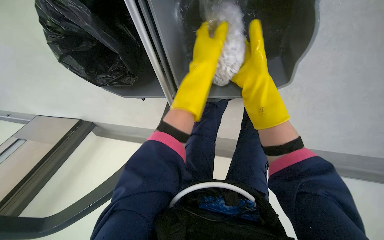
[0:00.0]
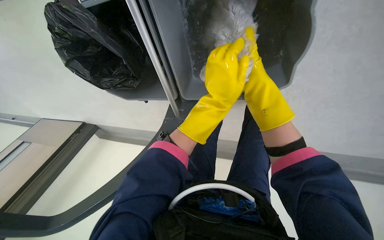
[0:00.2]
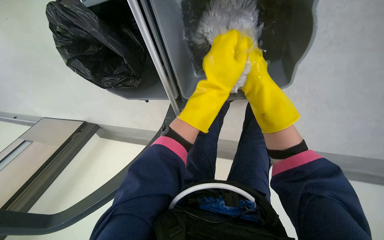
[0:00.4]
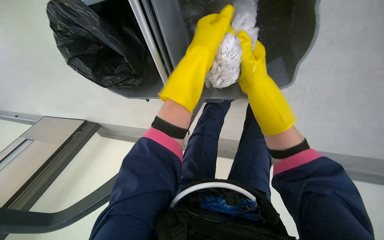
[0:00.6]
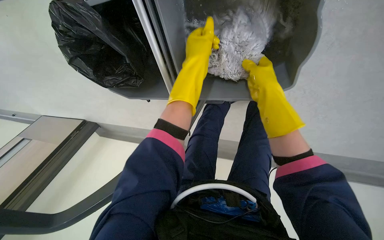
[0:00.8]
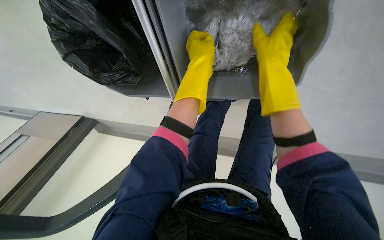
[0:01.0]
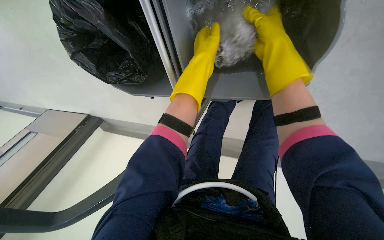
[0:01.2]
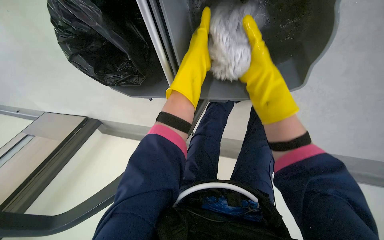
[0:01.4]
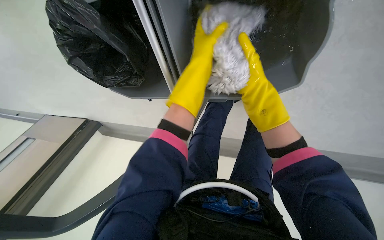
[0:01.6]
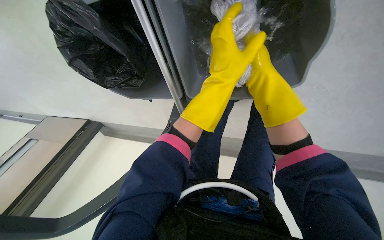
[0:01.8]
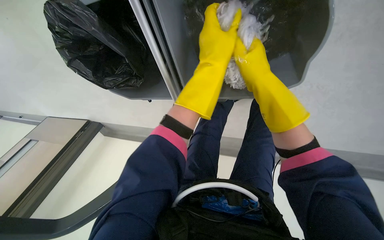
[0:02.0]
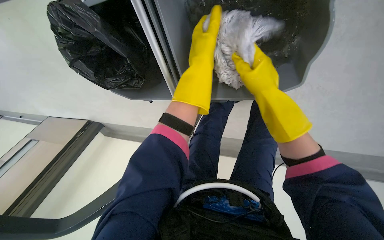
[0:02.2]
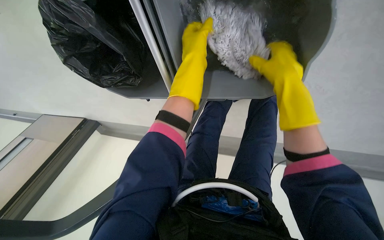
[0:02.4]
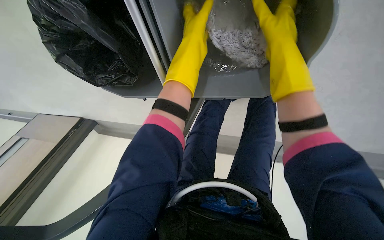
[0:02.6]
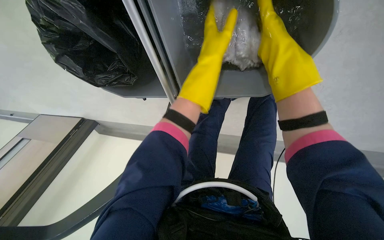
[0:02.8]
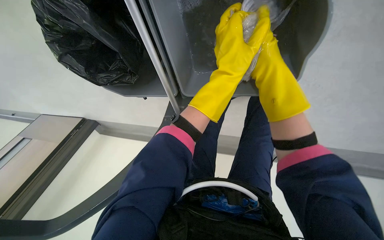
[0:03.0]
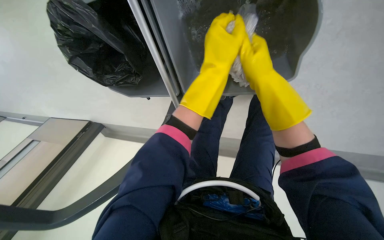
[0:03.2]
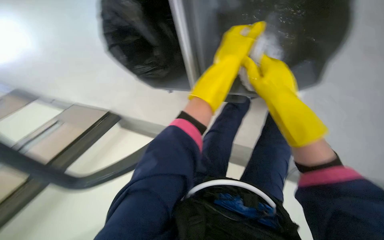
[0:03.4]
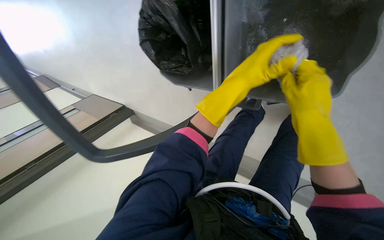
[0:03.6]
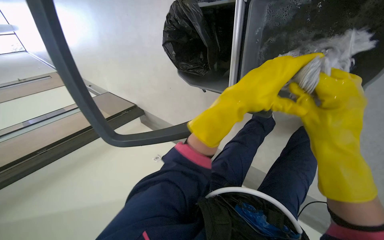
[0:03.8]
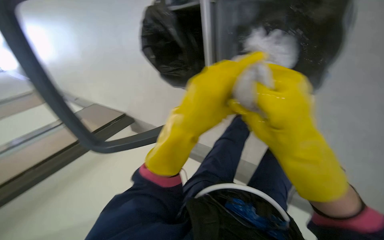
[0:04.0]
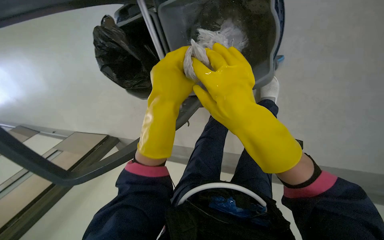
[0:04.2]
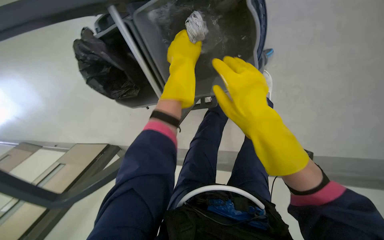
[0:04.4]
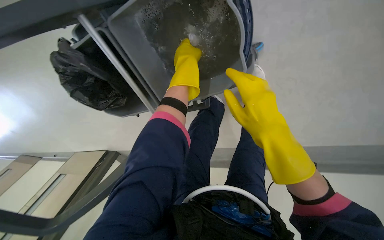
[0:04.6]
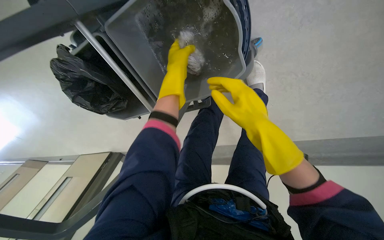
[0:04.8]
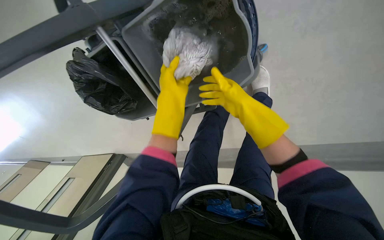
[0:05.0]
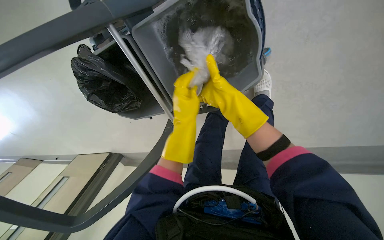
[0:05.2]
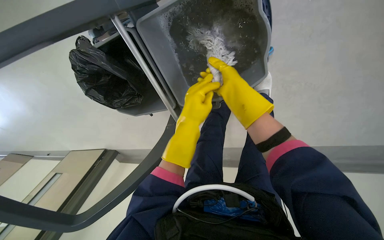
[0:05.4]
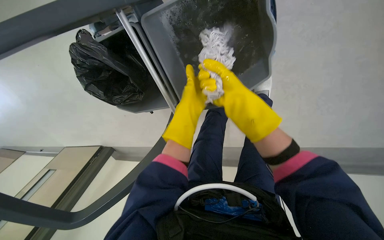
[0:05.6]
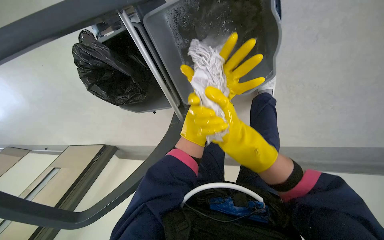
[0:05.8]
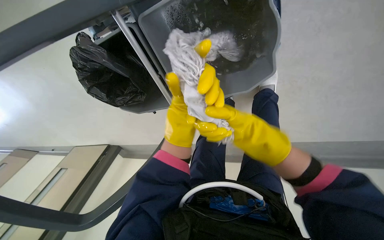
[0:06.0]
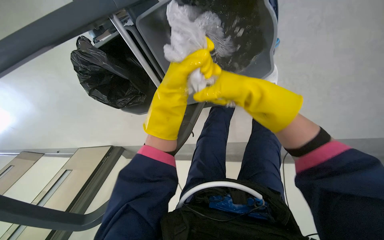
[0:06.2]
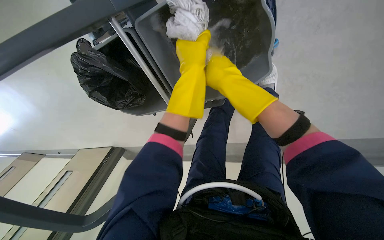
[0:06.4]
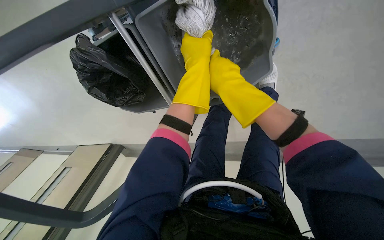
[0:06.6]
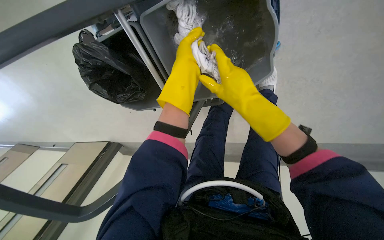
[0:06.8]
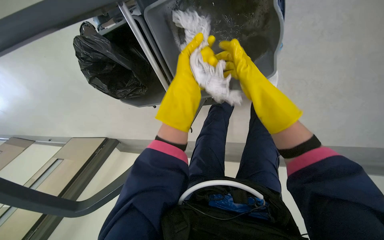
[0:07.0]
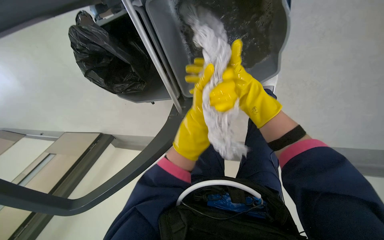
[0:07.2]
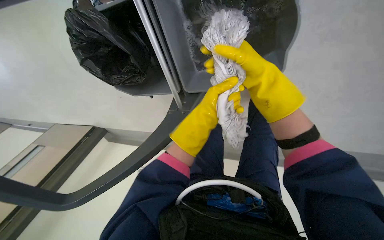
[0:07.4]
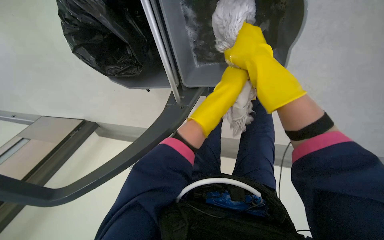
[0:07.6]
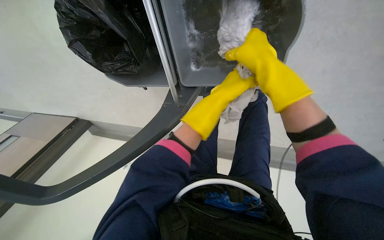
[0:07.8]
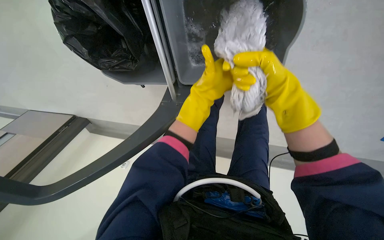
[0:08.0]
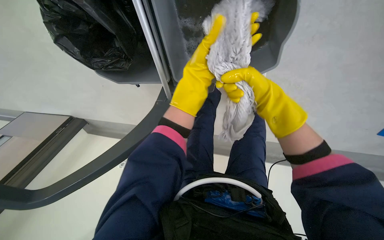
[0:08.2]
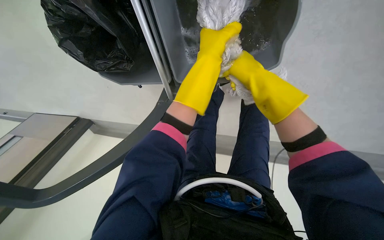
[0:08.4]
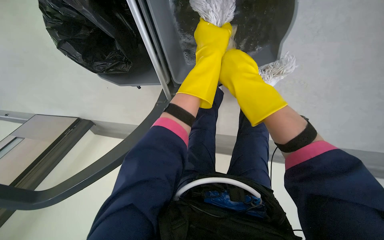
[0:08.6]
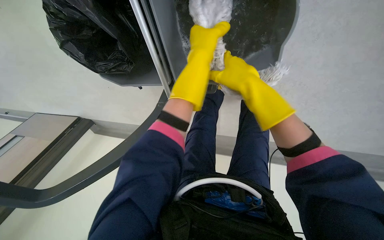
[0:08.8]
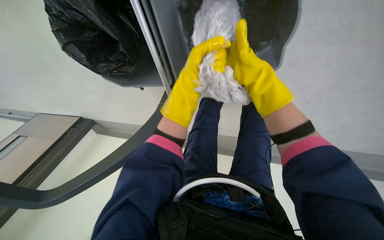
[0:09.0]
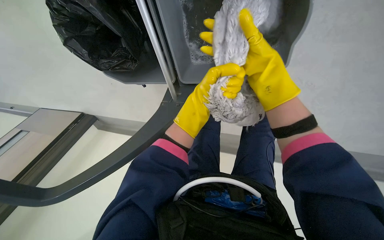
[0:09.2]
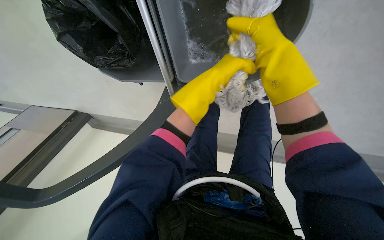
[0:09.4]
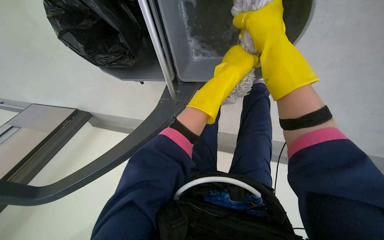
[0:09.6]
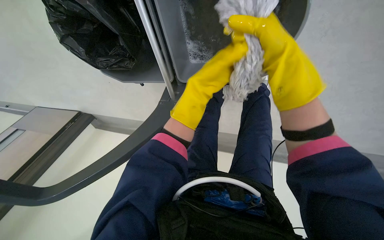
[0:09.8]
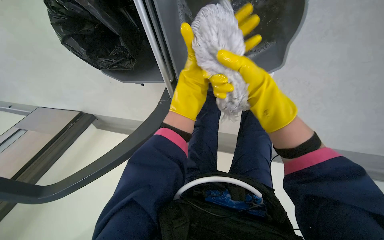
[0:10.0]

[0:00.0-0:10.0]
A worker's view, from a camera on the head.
Job: preparing cleaning supplies.
The whole recording: Changing mop head. The worker removes the mop head, wrings it in the bucket, and attaches a clean one to the mop handle.
0:00.0 to 0:01.4: The left hand goes down the picture and returns, roughly 5 cm each way. The right hand reaches approximately 10 cm farther from the camera, then returns.
0:01.4 to 0:02.8: The right hand moves nearer to the camera, some 10 cm.
0:02.8 to 0:04.2: The left hand goes some 25 cm to the left, nearer to the camera and down the picture, while the right hand travels down the picture and to the left by about 15 cm.
0:04.2 to 0:05.8: The right hand goes some 15 cm farther from the camera.
0:05.8 to 0:07.2: The right hand moves up the picture, about 10 cm.
0:07.2 to 0:08.6: The right hand swings nearer and farther, some 10 cm each way, with 2 reversals. Meanwhile the left hand shifts approximately 10 cm up the picture.
0:08.6 to 0:10.0: The left hand moves down the picture, approximately 10 cm.

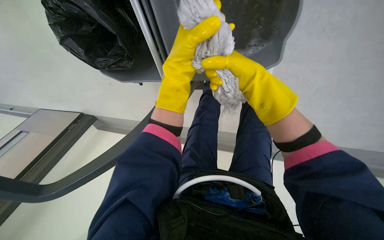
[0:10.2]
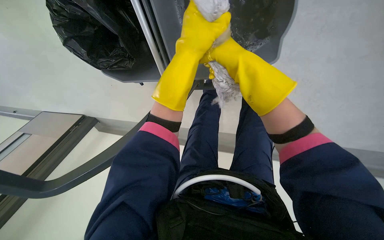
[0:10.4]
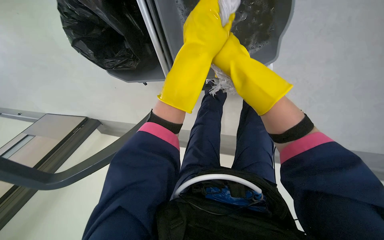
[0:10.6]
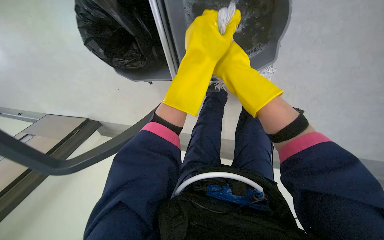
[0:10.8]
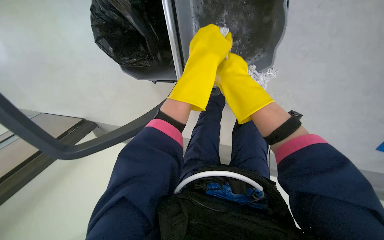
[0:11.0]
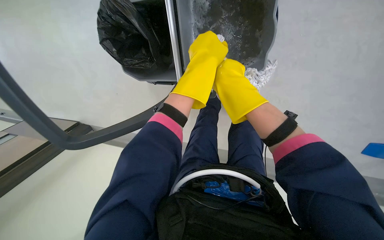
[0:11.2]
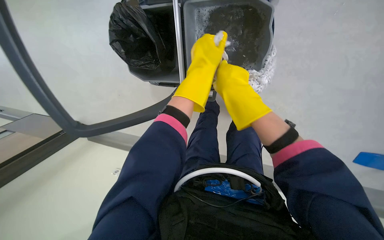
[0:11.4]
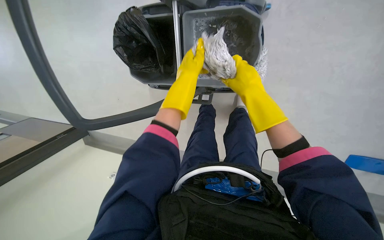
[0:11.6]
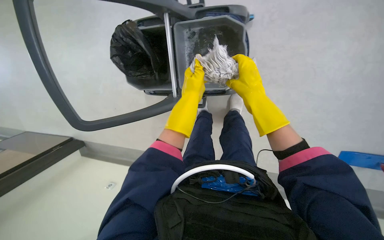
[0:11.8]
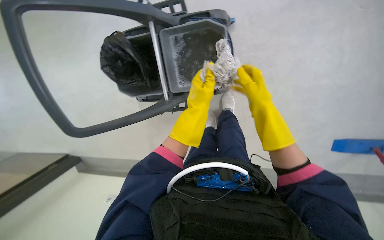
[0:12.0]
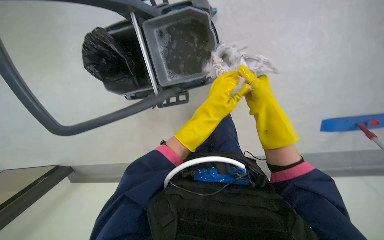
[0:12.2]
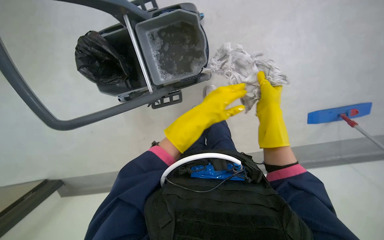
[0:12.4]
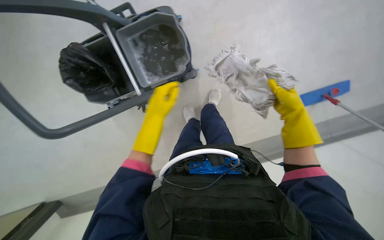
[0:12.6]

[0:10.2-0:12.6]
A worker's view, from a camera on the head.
Job: preparing cleaning supplies.
The whole recording: Changing mop head. The worker removes the mop head, wrings it in the bucket, and attaches a clean one to the mop handle.
0:10.2 to 0:11.4: The view tips upward by roughly 15 degrees.
0:11.4 to 0:12.6: The head turns to the right by some 20 degrees. The left hand shifts roughly 15 cm down the picture and farther from the camera; the right hand goes some 30 cm to the right and down the picture.

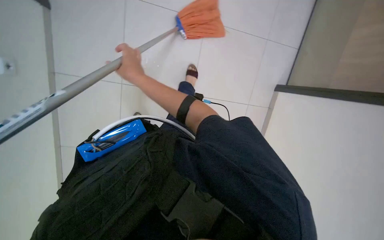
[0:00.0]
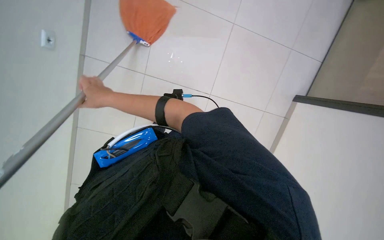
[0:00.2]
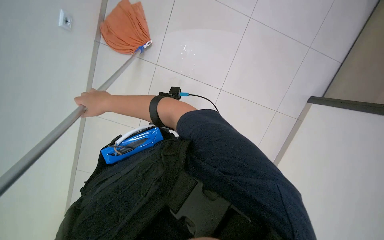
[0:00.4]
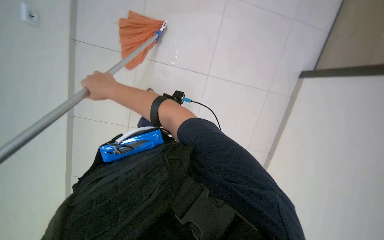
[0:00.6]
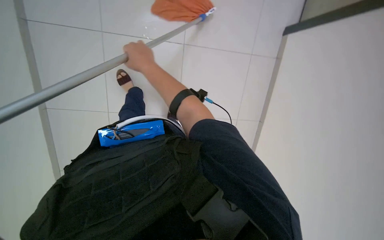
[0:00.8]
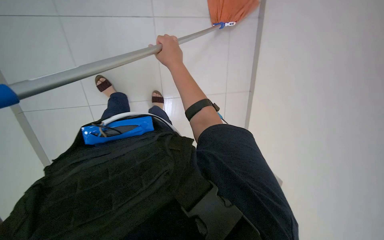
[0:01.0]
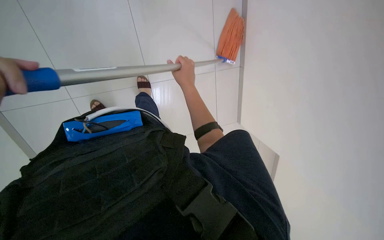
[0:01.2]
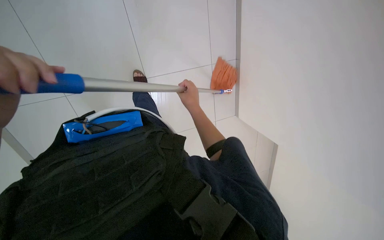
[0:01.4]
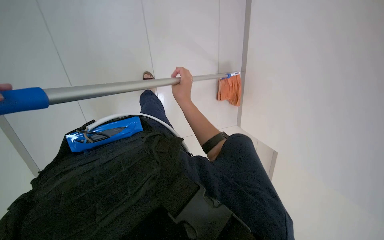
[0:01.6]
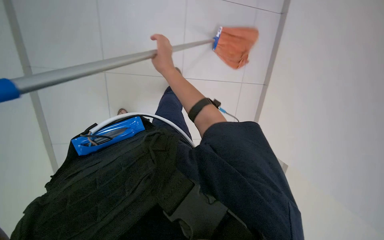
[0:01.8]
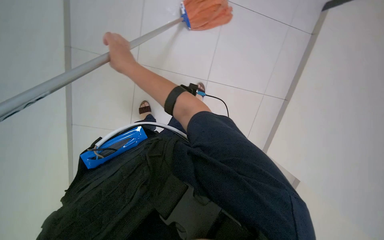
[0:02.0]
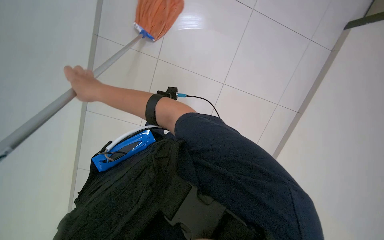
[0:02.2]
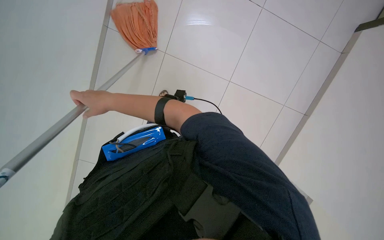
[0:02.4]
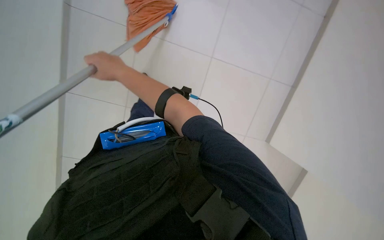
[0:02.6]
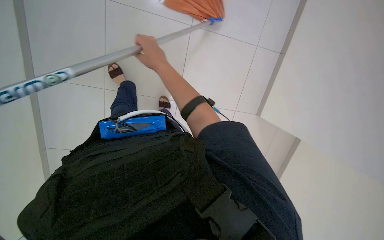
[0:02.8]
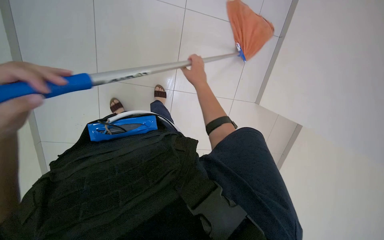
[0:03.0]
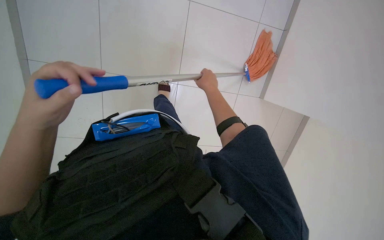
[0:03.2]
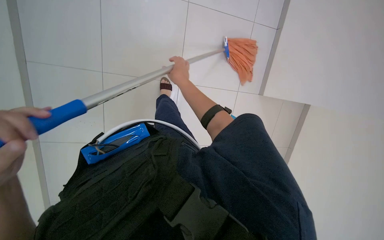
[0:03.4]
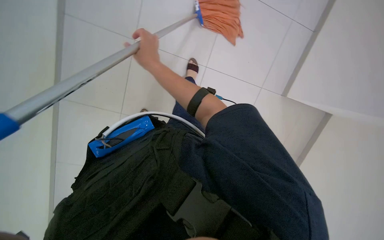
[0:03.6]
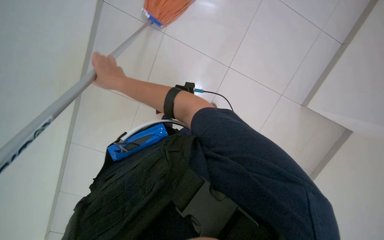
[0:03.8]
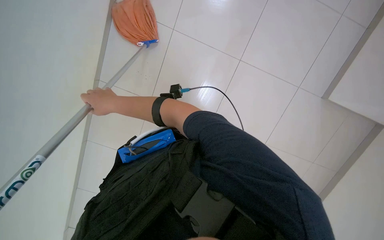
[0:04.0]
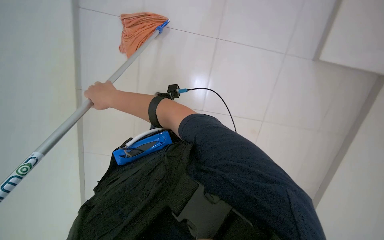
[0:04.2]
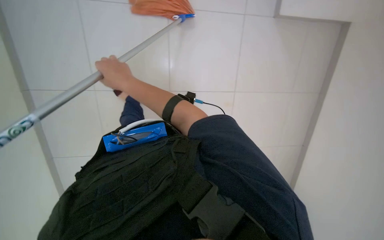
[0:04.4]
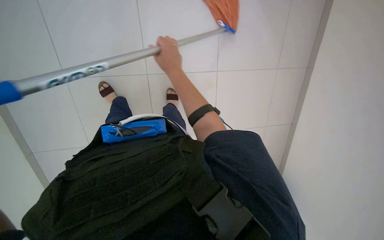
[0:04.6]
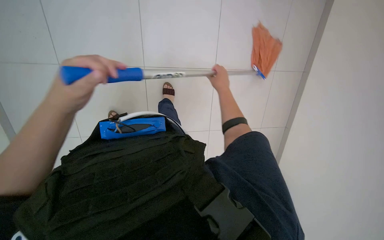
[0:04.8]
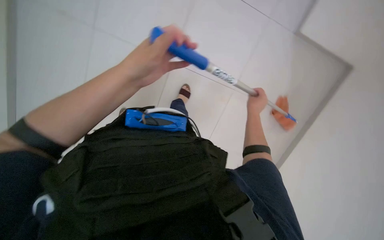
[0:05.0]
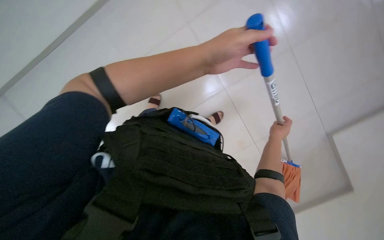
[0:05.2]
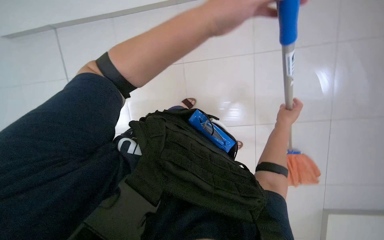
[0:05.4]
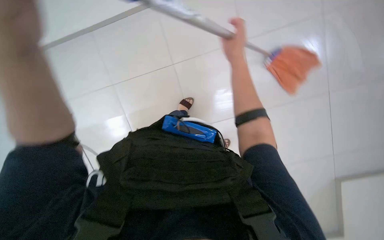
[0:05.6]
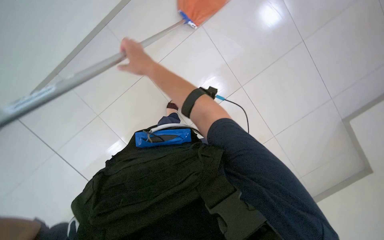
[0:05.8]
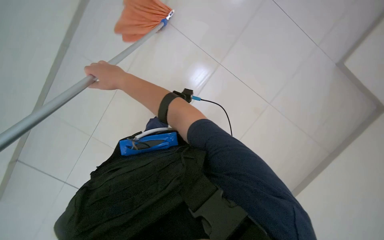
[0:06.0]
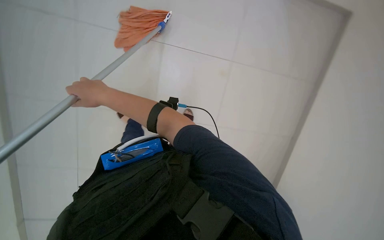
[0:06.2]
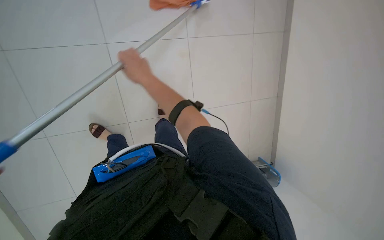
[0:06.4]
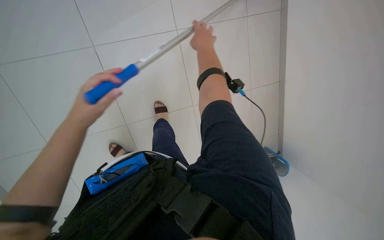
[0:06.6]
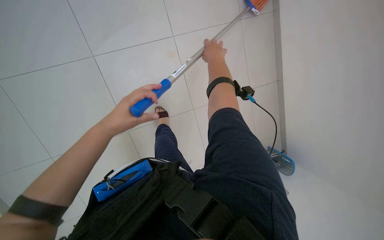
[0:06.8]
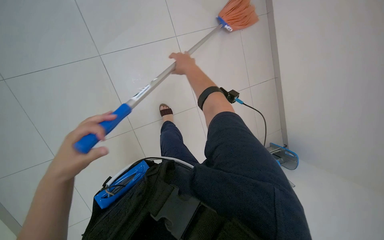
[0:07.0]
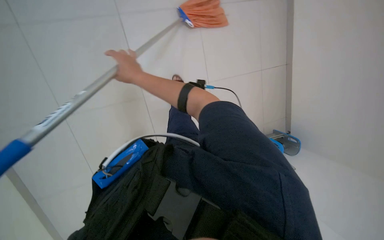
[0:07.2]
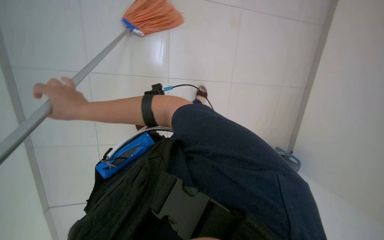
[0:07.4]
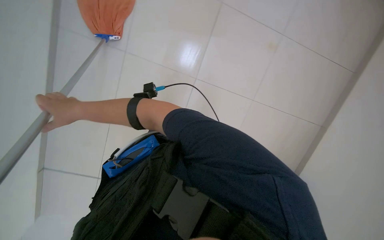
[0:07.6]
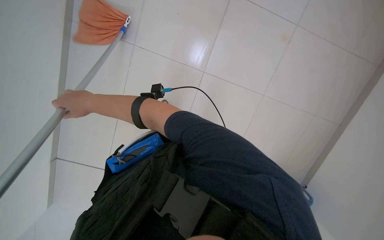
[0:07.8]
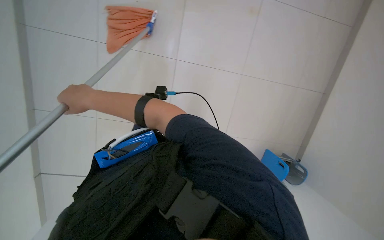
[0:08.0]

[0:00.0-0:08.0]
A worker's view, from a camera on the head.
Job: mopping floor.
The whole recording: Mopping floor with string mop. The worker mops the floor with a string mop.
0:00.0 to 0:01.6: The right hand shifts about 15 cm to the right.
0:01.6 to 0:03.2: The right hand goes to the left and returns, about 30 cm each way.
0:03.2 to 0:04.8: The right hand moves some 35 cm to the left and comes back.
0:04.8 to 0:06.4: The view pans to the right by approximately 15 degrees. The right hand goes left and right, some 60 cm each way, reversing 2 times.
